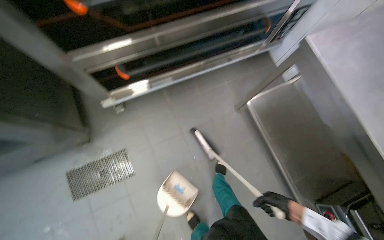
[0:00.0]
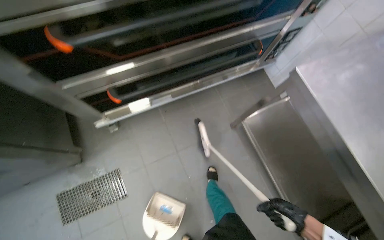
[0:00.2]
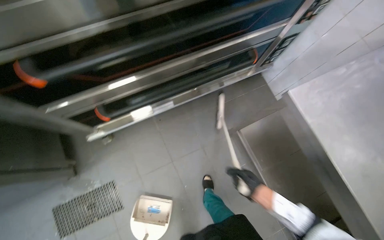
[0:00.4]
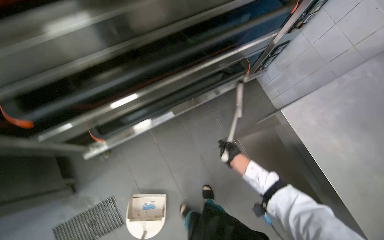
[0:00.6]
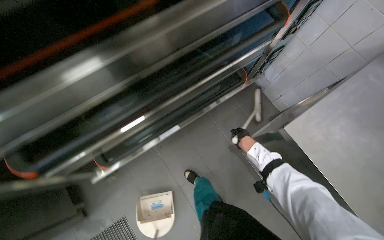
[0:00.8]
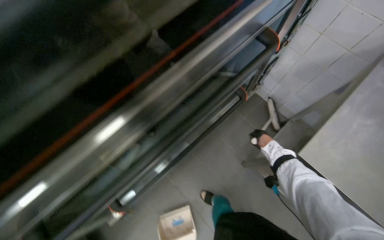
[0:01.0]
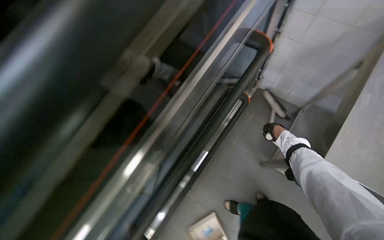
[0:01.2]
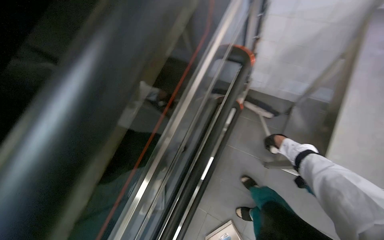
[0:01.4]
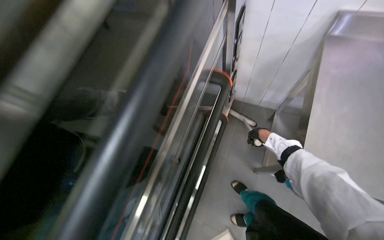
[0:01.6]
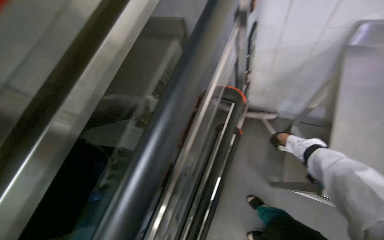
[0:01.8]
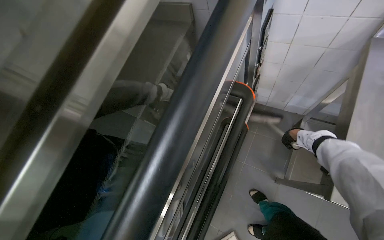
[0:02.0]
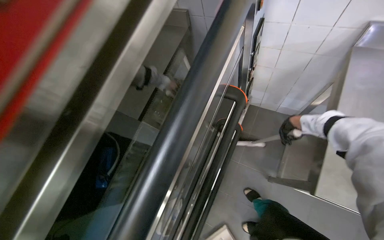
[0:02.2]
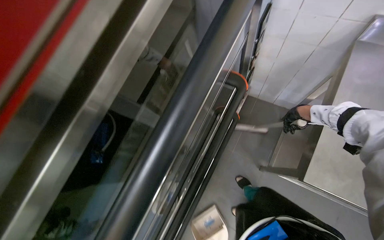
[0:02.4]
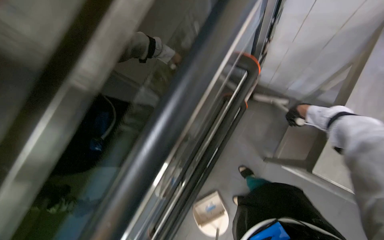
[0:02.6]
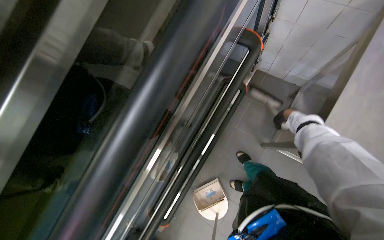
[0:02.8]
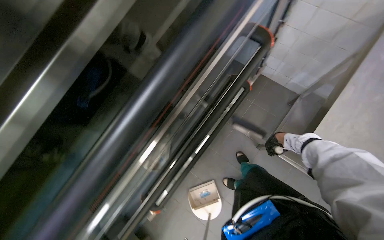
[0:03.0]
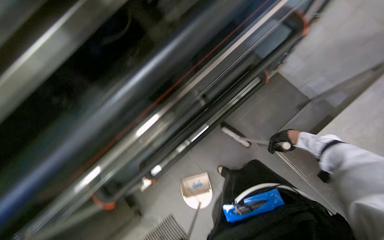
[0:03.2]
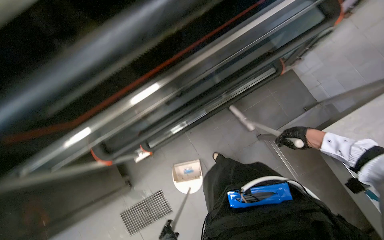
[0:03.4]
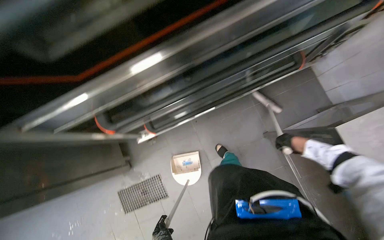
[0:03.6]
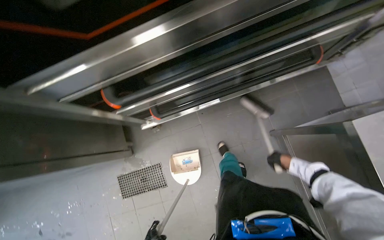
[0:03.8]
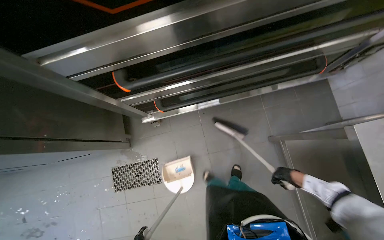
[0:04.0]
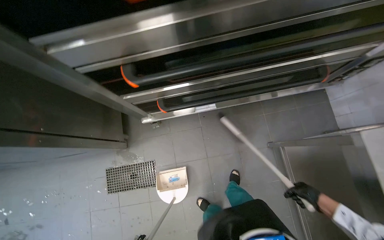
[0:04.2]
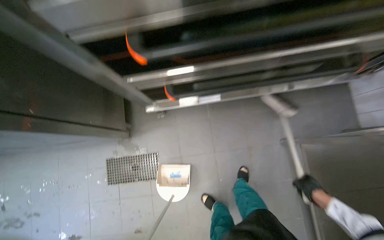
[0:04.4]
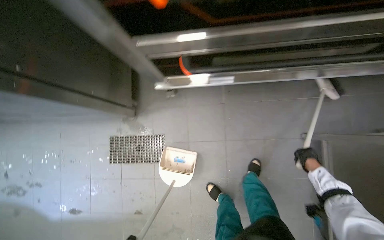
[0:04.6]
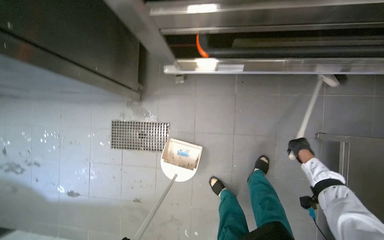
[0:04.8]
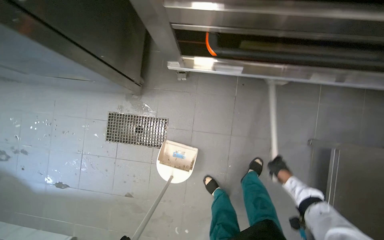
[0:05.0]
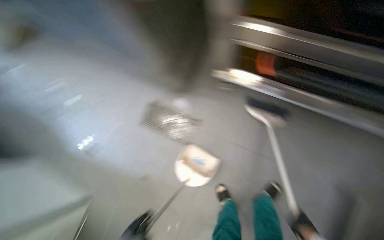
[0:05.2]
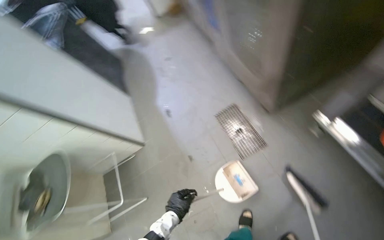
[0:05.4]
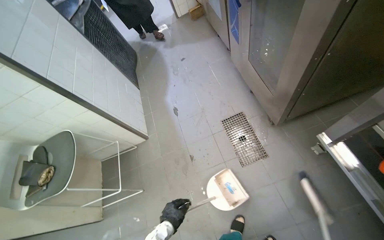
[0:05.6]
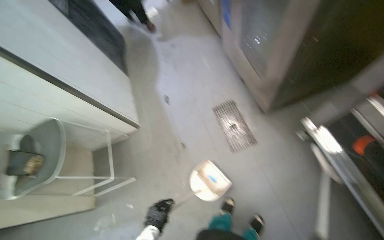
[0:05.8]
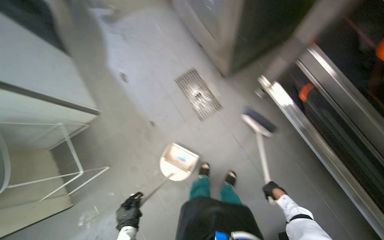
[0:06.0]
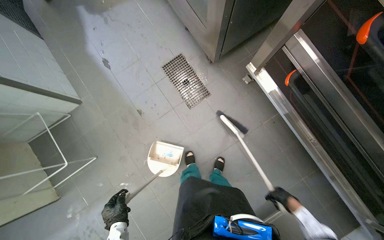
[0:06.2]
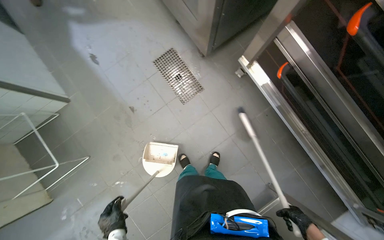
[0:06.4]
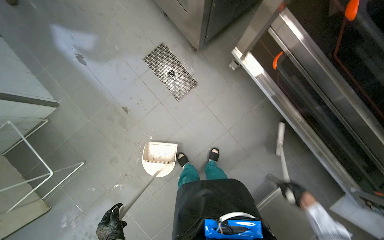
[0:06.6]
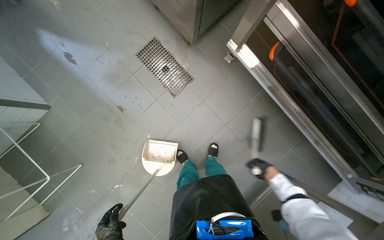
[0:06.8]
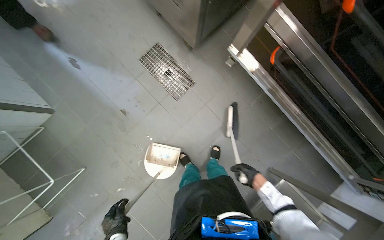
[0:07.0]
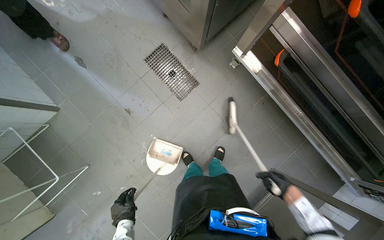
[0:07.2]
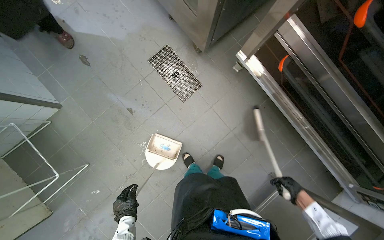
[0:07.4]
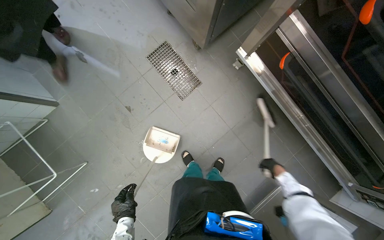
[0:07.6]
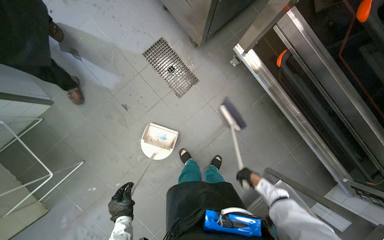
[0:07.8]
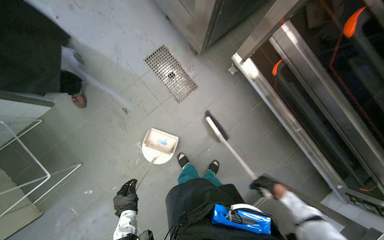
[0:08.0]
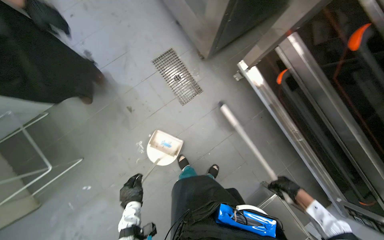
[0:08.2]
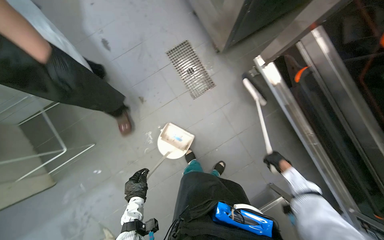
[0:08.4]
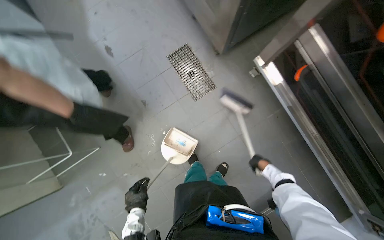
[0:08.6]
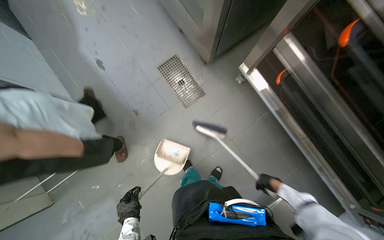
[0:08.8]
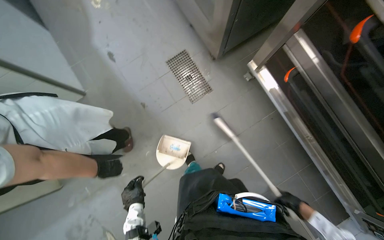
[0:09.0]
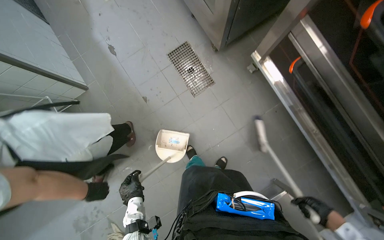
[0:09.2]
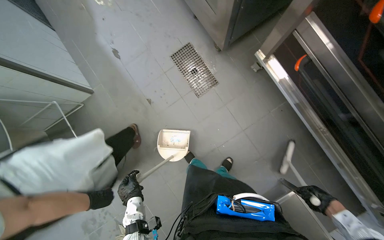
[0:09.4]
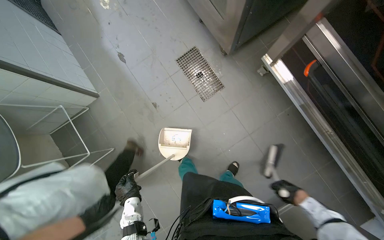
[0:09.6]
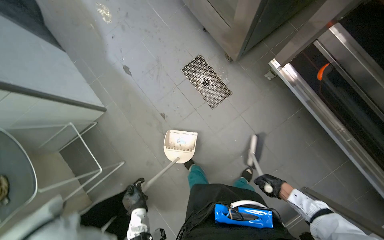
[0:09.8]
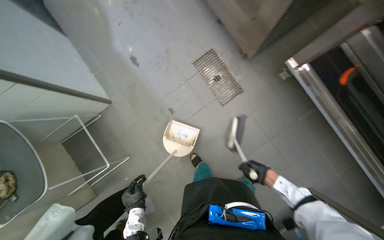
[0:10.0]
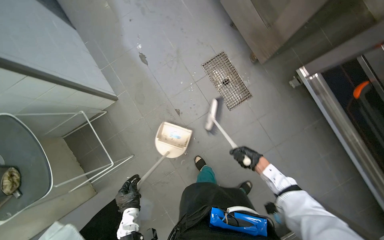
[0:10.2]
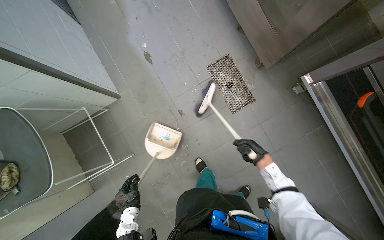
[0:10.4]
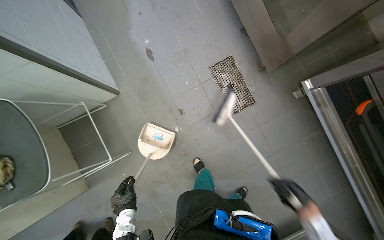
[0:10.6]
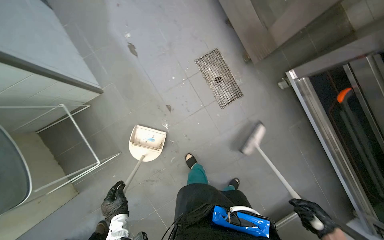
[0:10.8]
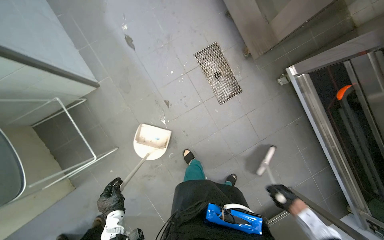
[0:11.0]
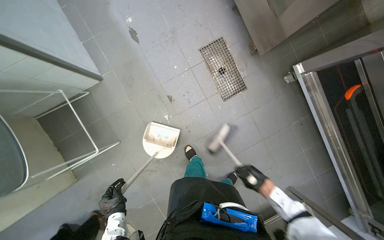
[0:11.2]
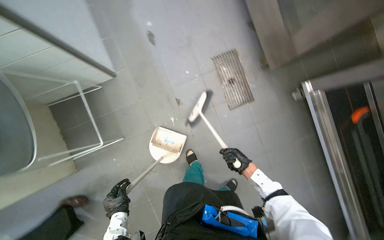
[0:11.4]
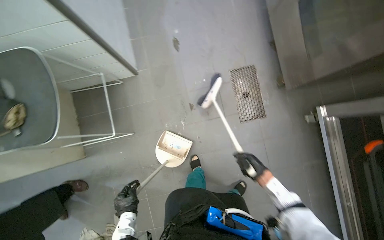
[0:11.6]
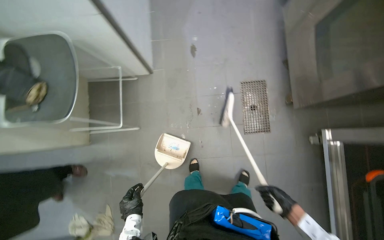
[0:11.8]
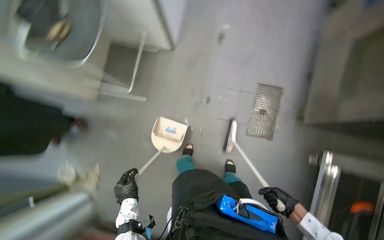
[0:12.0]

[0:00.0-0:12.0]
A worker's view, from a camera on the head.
Job: sweeping floor.
The whole recording: Sweeping kitchen floor. The worker sweeps the kitchen floor with a broom and collects debris with a dustpan.
0:00.0 to 0:01.6: The camera travels about 70 cm. The scene rotates counterclockwise by approximately 45 degrees.
0:01.6 to 0:03.0: The view tips downward by some 10 degrees.
0:03.0 to 0:04.4: The wearer looks approximately 15 degrees further downward. The scene rotates clockwise by some 45 degrees.
0:04.4 to 0:06.0: The wearer looks some 60 degrees further to the left. The view tilts some 20 degrees downward.
0:06.0 to 0:07.6: The right hand goes nearer to the camera and returns, some 20 cm each way.
0:07.6 to 0:09.0: The right hand swings nearer and farther, some 15 cm each way, with 2 reversals.
0:09.0 to 0:10.4: The head turns to the left by about 20 degrees. The right hand travels up the picture and to the left by some 25 cm, and reaches roughly 5 cm nearer to the camera, then returns.
0:10.4 to 0:12.0: The scene rotates clockwise by some 40 degrees.

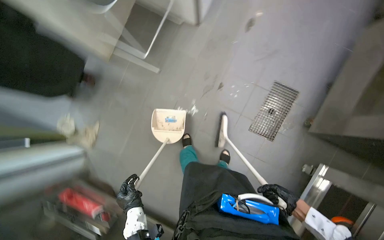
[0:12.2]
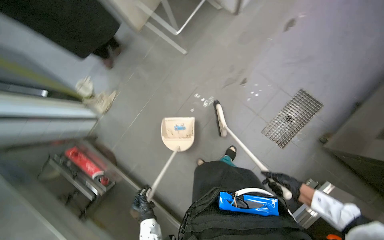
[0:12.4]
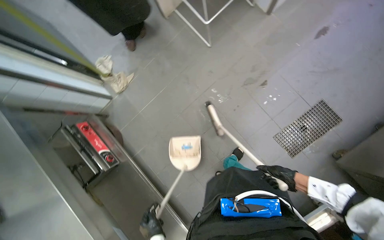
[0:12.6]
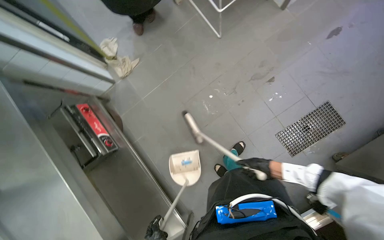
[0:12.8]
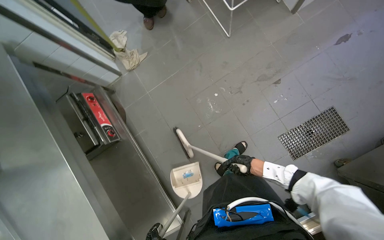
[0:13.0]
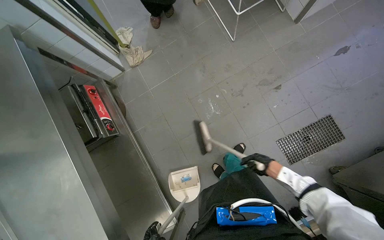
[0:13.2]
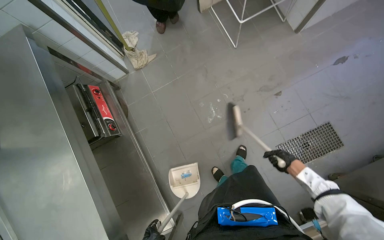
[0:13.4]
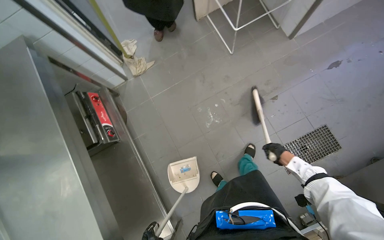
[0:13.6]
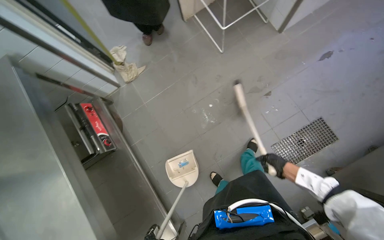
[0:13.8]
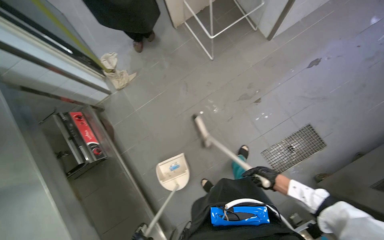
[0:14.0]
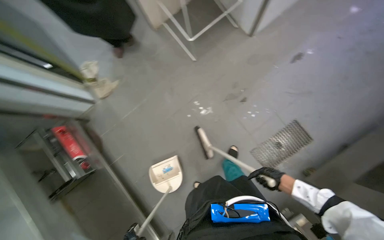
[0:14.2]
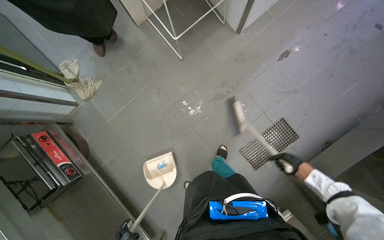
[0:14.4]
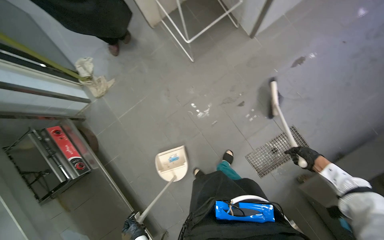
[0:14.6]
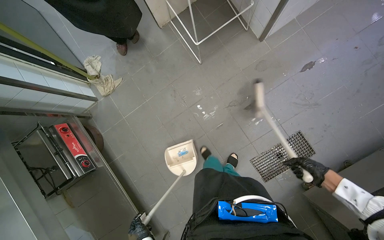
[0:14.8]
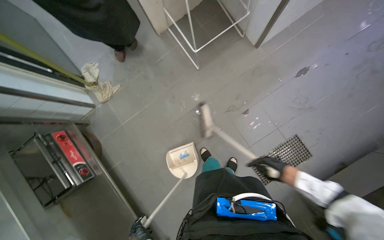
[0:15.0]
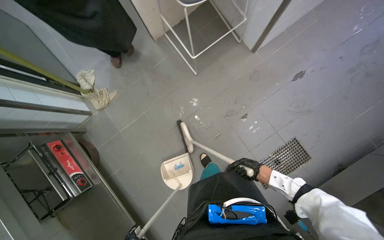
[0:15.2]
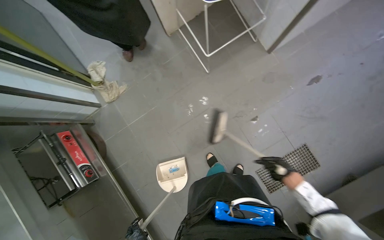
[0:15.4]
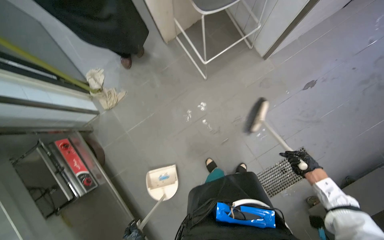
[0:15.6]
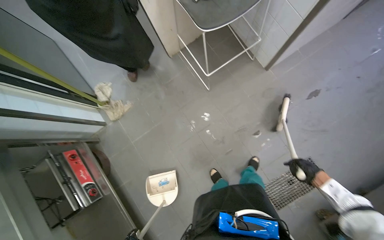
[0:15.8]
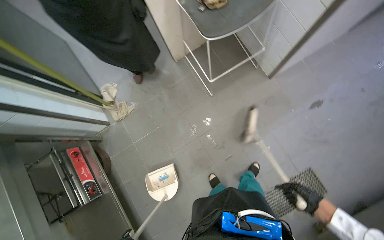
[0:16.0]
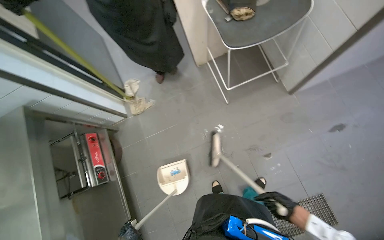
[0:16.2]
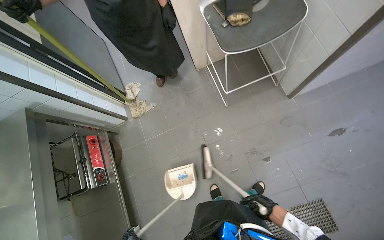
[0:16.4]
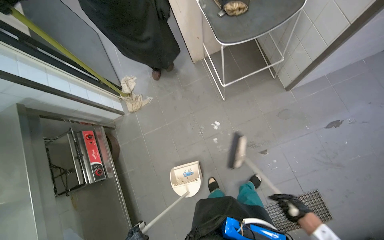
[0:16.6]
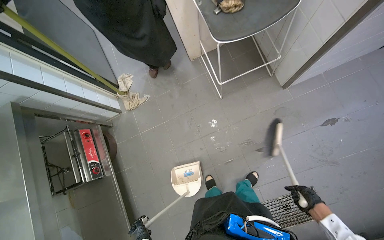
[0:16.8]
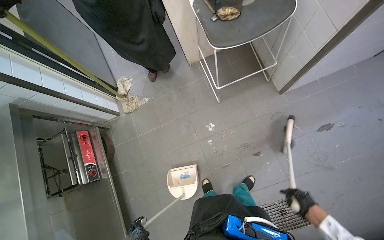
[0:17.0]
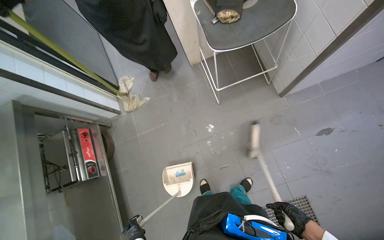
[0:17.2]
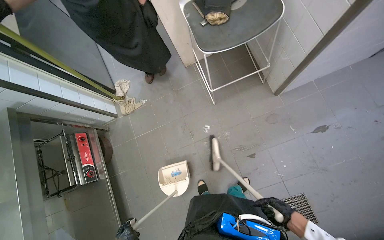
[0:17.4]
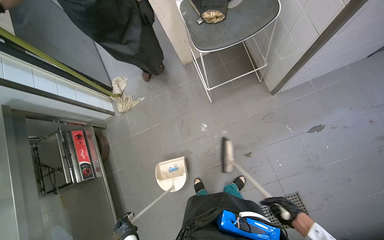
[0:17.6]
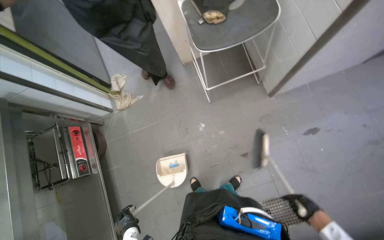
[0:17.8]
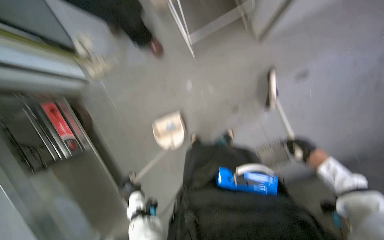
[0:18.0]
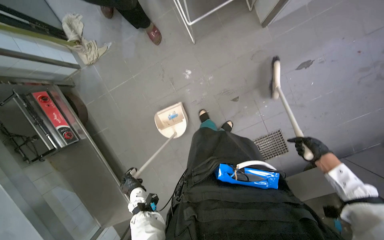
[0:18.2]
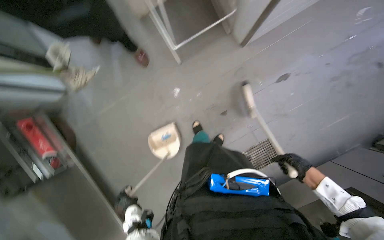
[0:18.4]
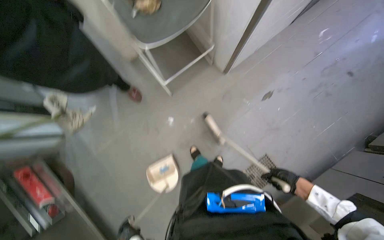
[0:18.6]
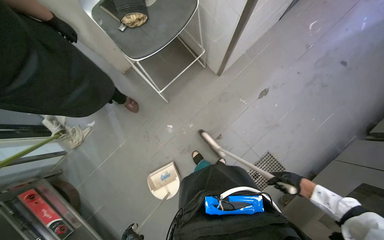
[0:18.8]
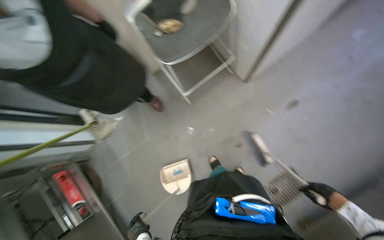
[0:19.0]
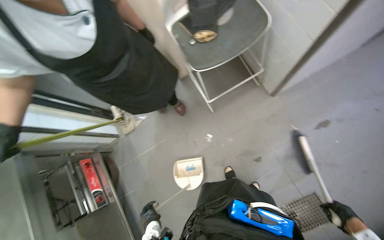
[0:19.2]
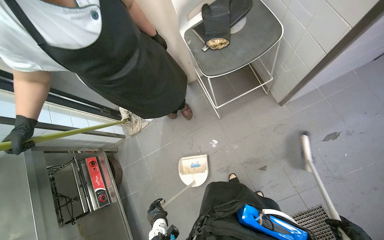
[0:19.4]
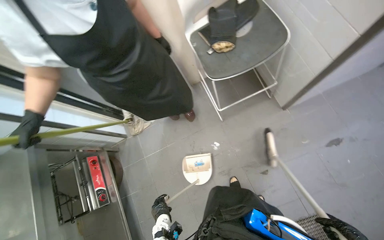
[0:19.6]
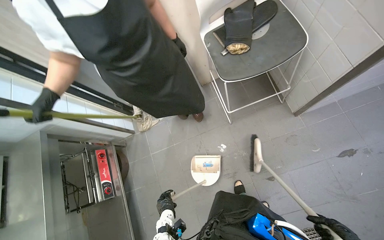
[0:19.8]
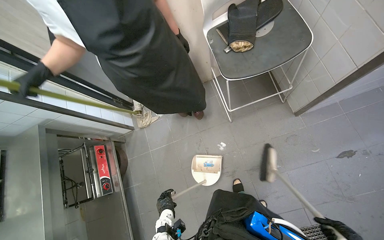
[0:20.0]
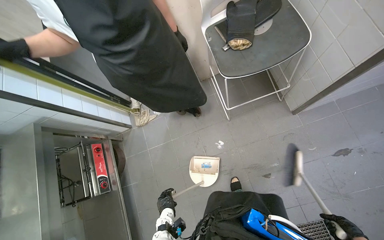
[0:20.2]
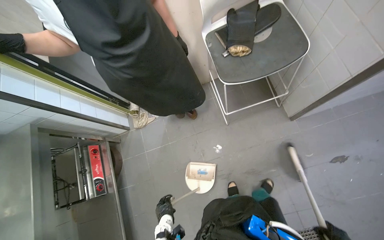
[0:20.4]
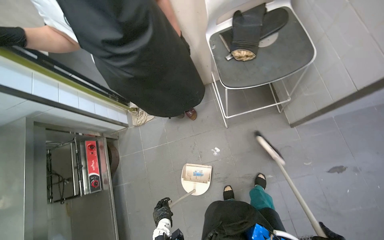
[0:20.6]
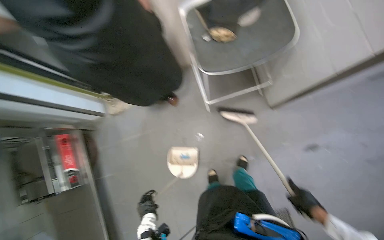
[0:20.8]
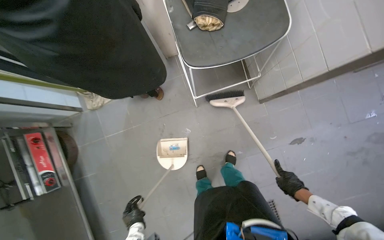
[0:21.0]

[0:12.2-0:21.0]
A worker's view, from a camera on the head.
Job: sweeping floor.
The whole recording: Sweeping kitchen floor. The worker sweeps the kitchen floor with a broom and collects debris with a dustpan.
0:12.2 to 0:13.6: The scene rotates clockwise by some 35 degrees.
0:13.6 to 0:15.2: The camera is carried about 40 cm.
0:15.2 to 0:16.6: The right hand goes left and right, about 25 cm each way, reversing 2 times.
0:16.6 to 0:18.0: The view tips downward by some 15 degrees.
0:18.0 to 0:19.6: The camera pitches upward, by about 20 degrees.
0:19.6 to 0:21.0: The wearer looks roughly 15 degrees further downward.
